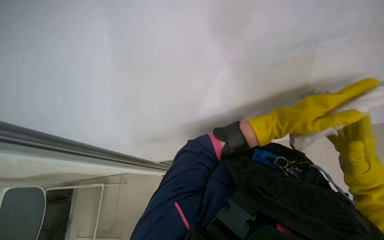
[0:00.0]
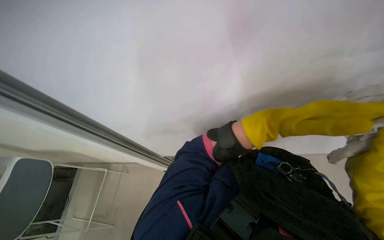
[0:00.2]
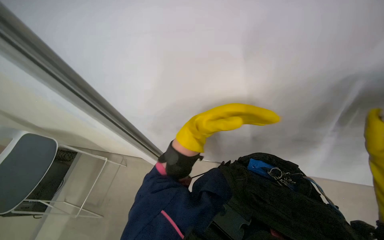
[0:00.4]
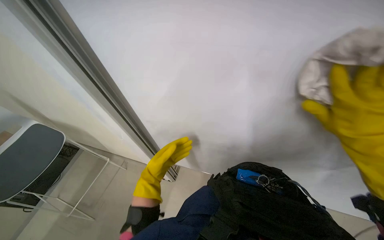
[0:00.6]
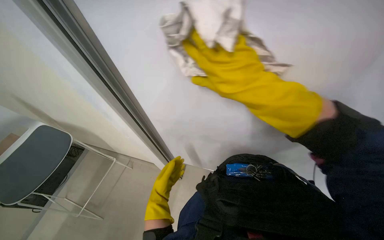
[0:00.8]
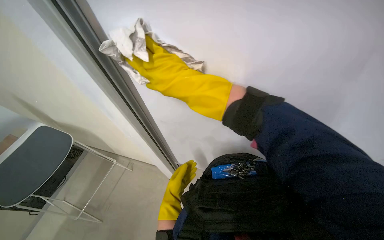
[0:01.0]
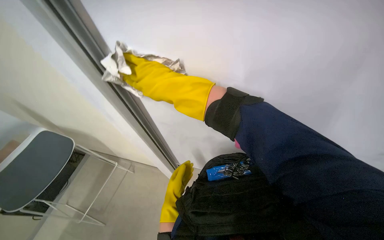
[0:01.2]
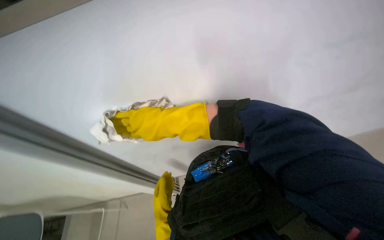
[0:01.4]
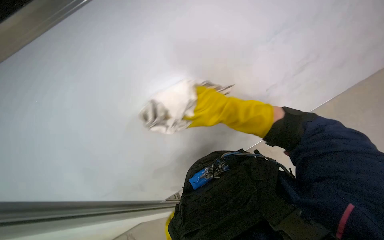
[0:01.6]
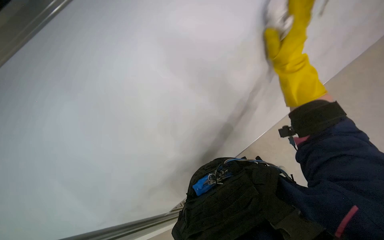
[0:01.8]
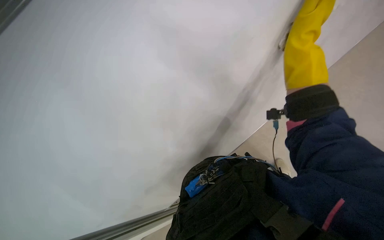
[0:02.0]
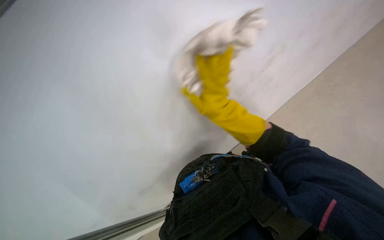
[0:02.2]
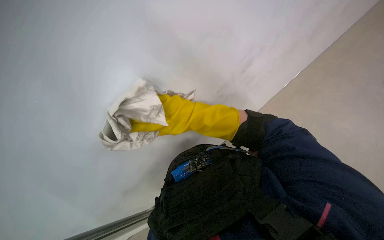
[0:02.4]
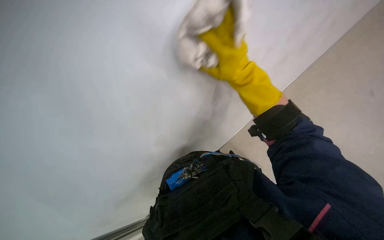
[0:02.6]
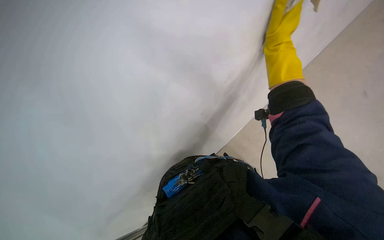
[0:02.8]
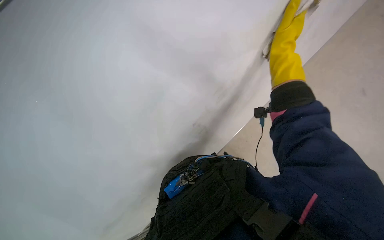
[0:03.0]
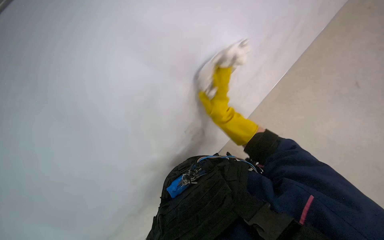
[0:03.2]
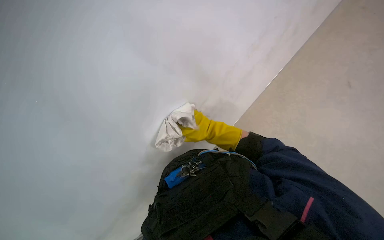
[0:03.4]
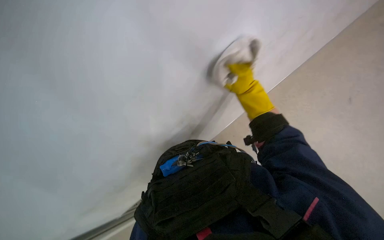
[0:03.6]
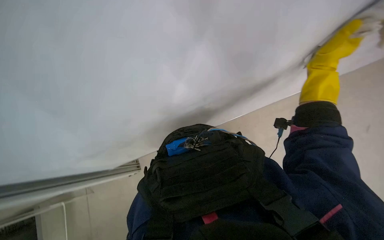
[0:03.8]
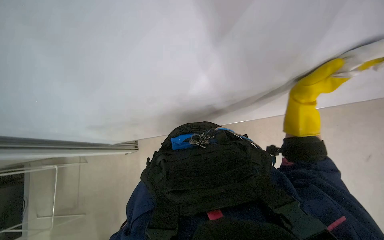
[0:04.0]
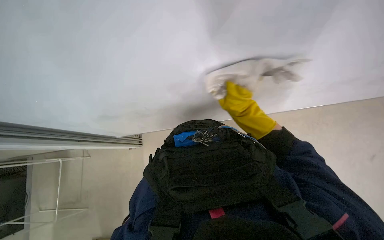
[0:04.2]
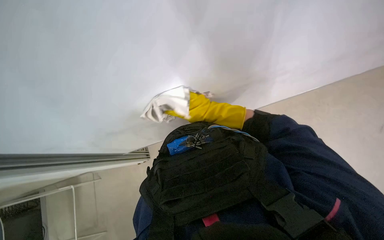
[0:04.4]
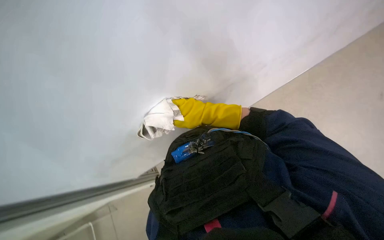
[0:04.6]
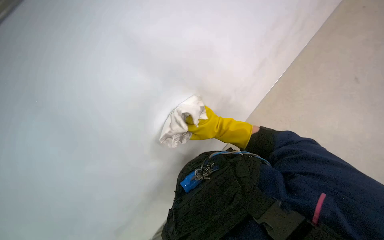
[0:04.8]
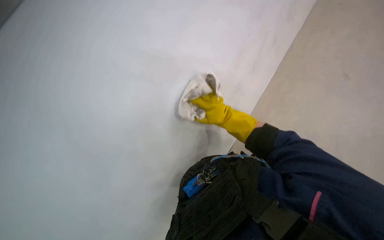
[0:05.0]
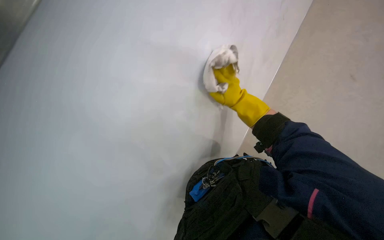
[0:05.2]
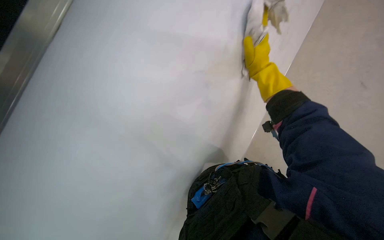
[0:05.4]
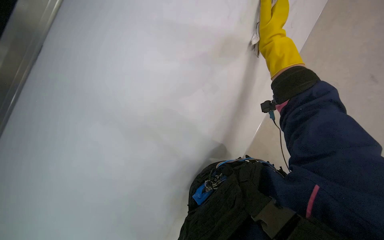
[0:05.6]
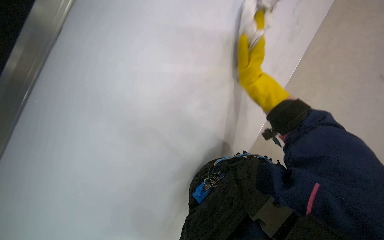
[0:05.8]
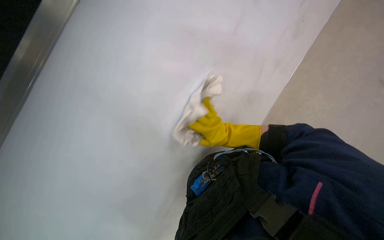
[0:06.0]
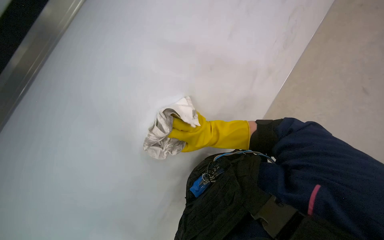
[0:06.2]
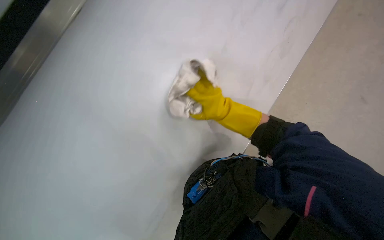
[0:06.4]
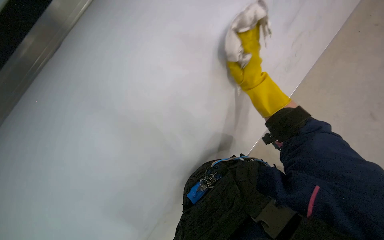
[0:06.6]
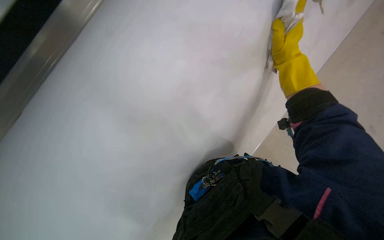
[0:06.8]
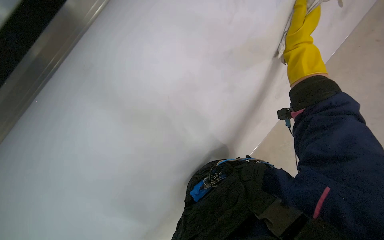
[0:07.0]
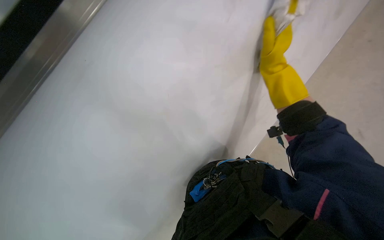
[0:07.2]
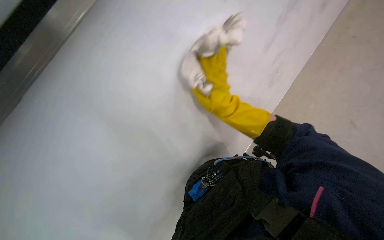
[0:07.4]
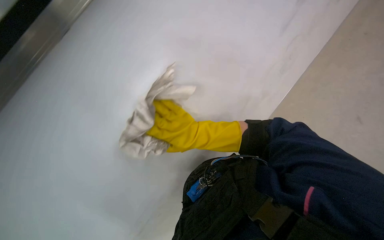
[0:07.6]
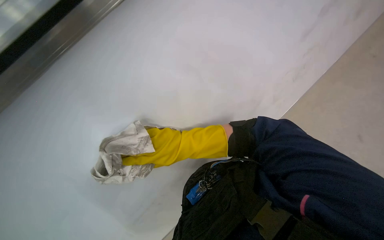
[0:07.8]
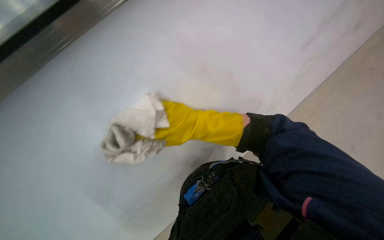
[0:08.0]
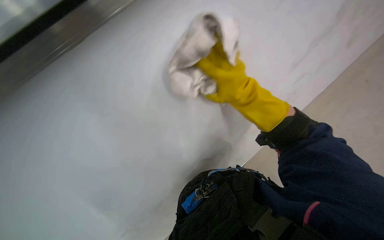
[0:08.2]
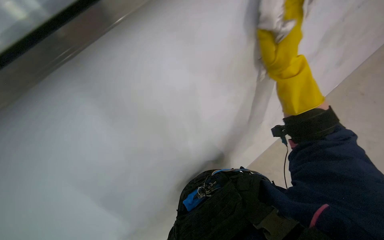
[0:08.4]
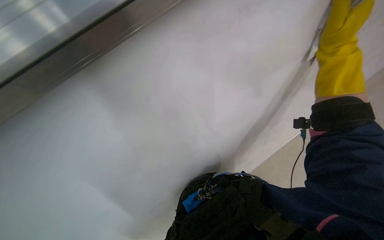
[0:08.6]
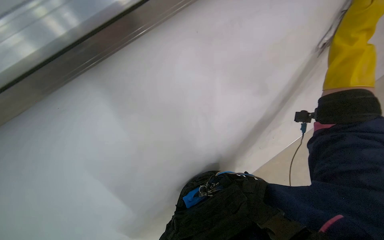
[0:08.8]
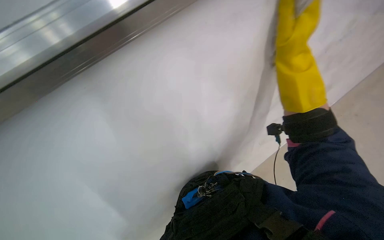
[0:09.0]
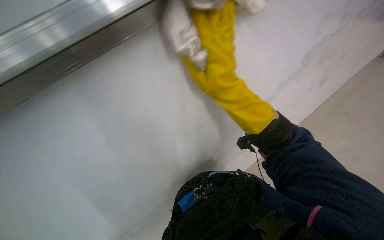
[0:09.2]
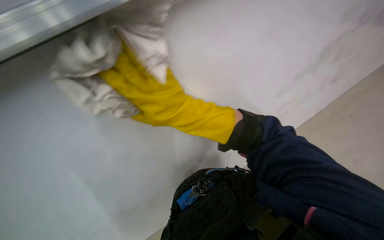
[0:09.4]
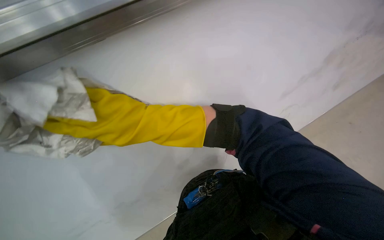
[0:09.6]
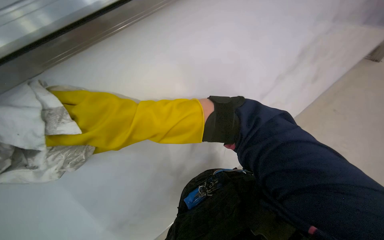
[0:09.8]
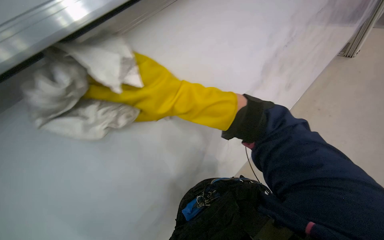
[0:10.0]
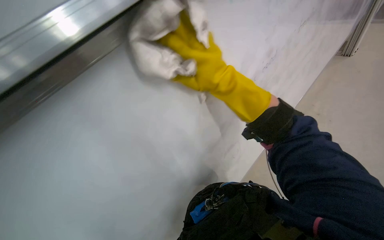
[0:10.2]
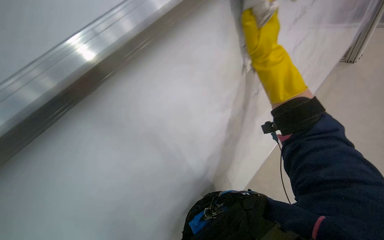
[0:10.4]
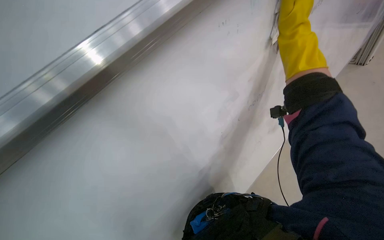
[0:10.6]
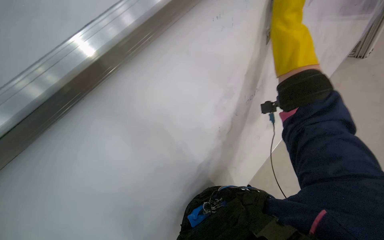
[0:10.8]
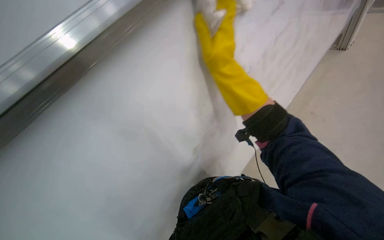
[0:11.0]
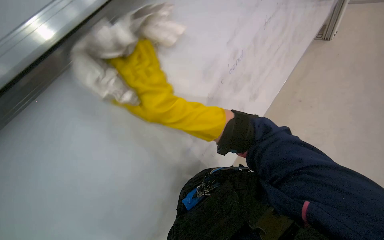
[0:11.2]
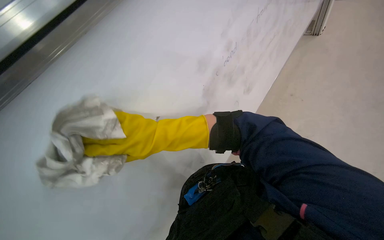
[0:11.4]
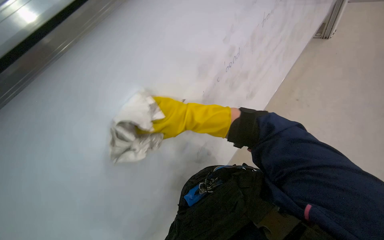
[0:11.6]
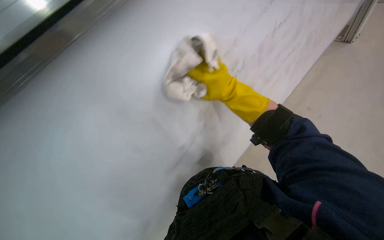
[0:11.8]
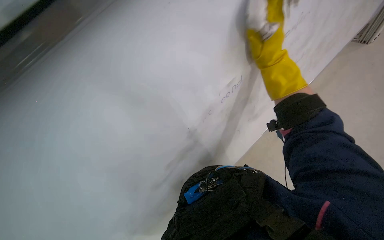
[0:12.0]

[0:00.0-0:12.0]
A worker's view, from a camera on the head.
Job: wiping surfaces.
The whole recording: Wiping a large whiteboard. The worker wipes a large whiteboard with a cloth.
0:00.0 to 0:01.6: The head turns to the right by about 35 degrees.
0:03.0 to 0:04.4: The camera sweeps to the left, by approximately 20 degrees. The view tilts approximately 15 degrees downward.
0:04.4 to 0:06.0: The view tips upward by about 15 degrees. The scene rotates counterclockwise by roughly 25 degrees.
0:06.0 to 0:07.6: The right hand moves to the left, about 10 cm.
0:07.6 to 0:09.0: The right hand is displaced to the right and up the picture by some 25 cm.
0:09.0 to 0:10.4: The right hand is displaced farther from the camera by approximately 10 cm, and goes to the left and returns, approximately 35 cm each way.
0:10.4 to 0:12.0: The right hand travels to the left and back again, about 35 cm each way.

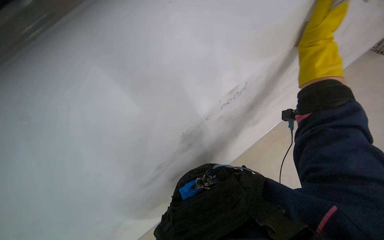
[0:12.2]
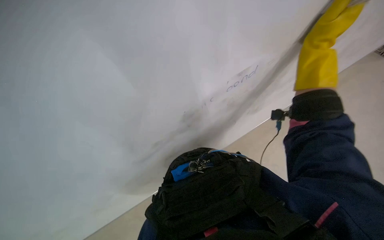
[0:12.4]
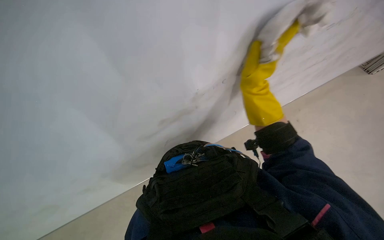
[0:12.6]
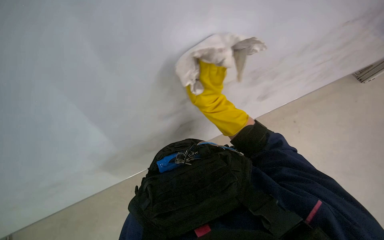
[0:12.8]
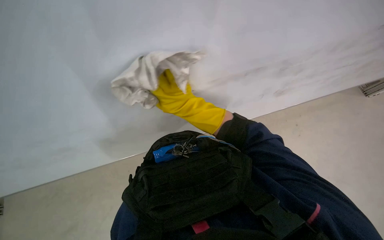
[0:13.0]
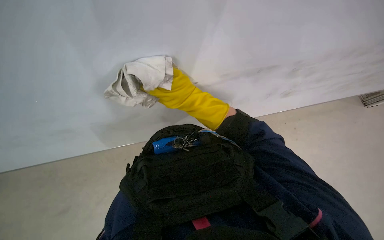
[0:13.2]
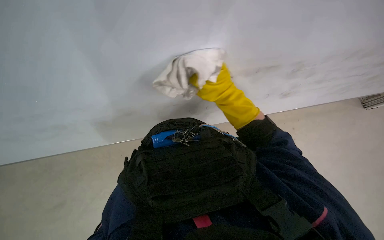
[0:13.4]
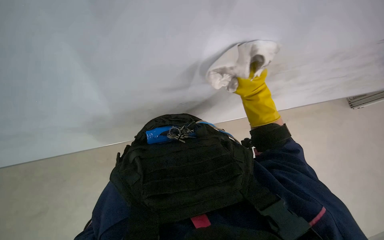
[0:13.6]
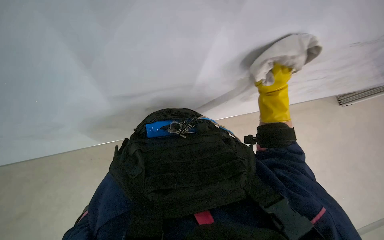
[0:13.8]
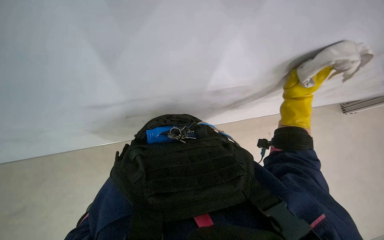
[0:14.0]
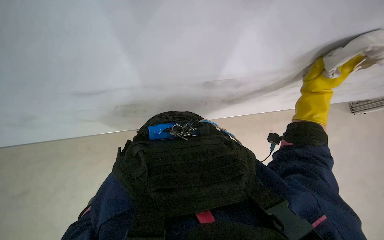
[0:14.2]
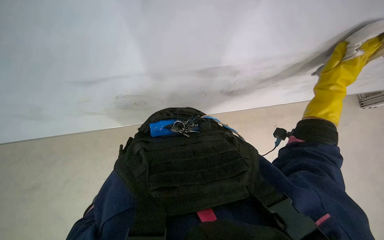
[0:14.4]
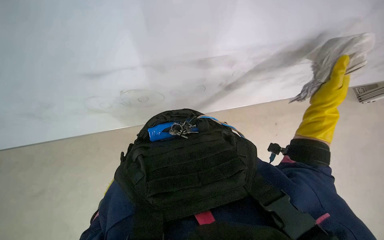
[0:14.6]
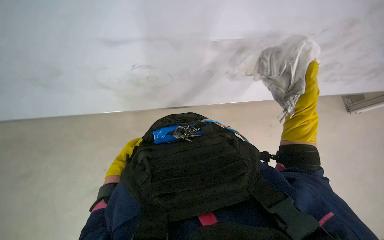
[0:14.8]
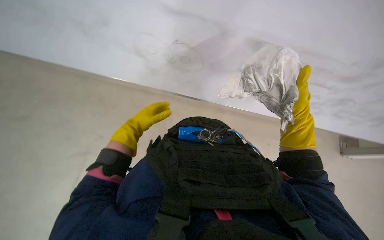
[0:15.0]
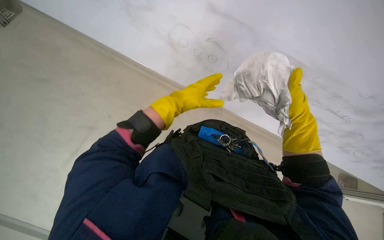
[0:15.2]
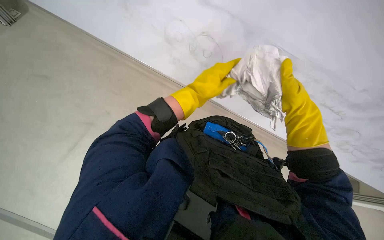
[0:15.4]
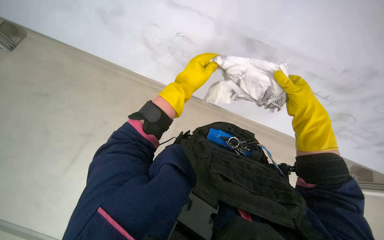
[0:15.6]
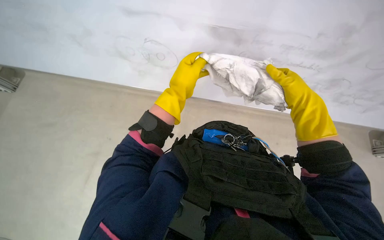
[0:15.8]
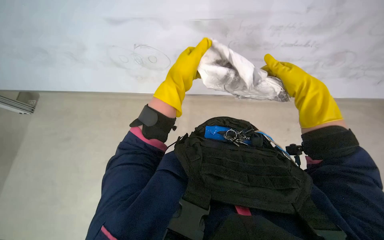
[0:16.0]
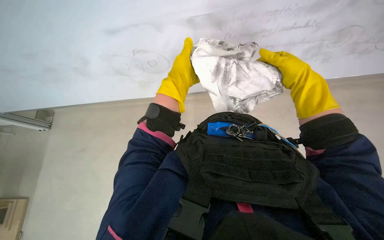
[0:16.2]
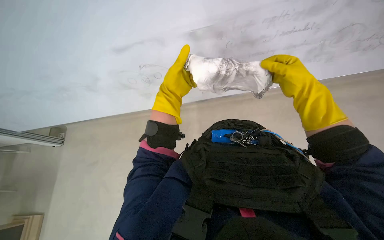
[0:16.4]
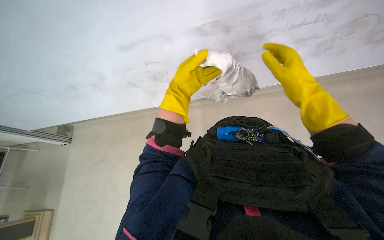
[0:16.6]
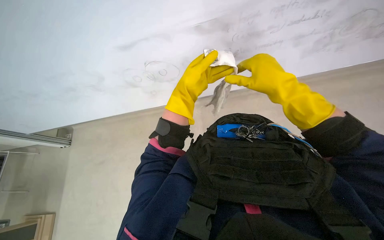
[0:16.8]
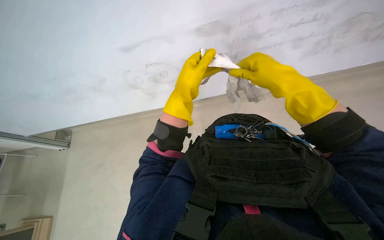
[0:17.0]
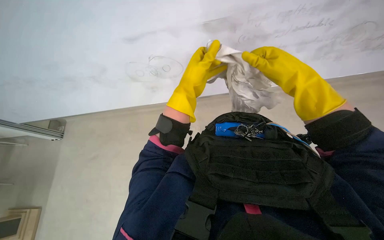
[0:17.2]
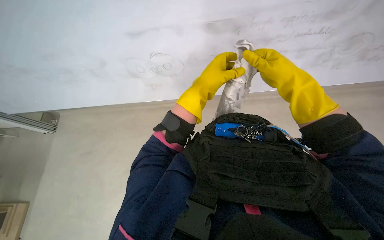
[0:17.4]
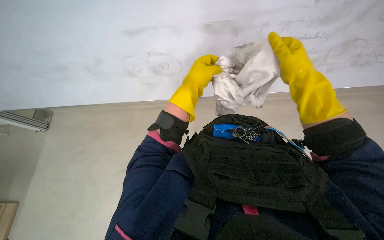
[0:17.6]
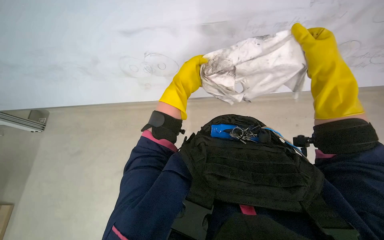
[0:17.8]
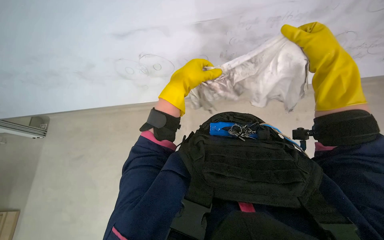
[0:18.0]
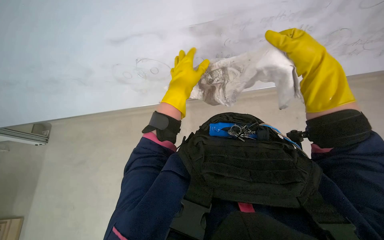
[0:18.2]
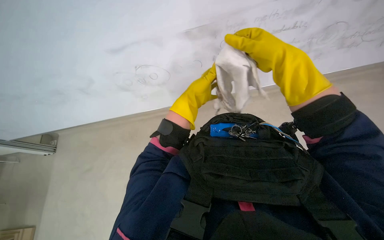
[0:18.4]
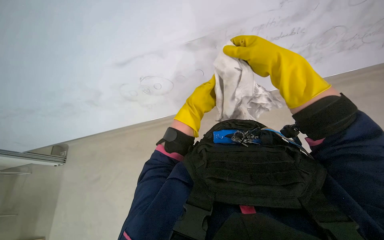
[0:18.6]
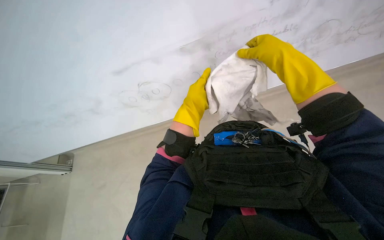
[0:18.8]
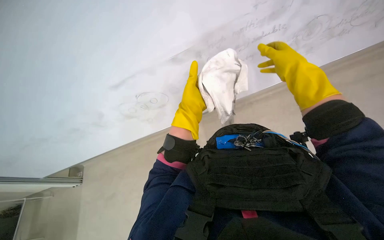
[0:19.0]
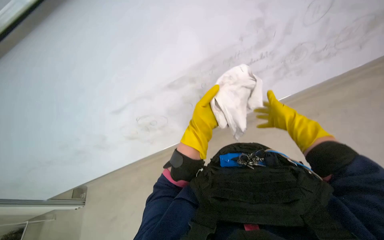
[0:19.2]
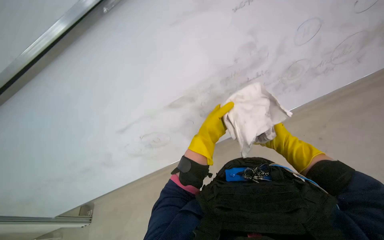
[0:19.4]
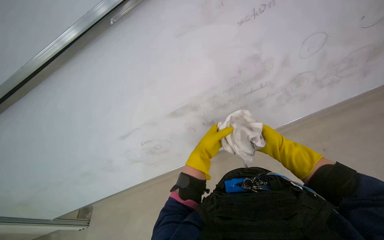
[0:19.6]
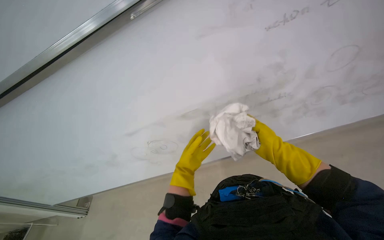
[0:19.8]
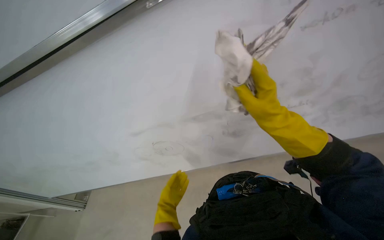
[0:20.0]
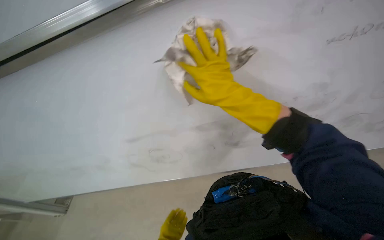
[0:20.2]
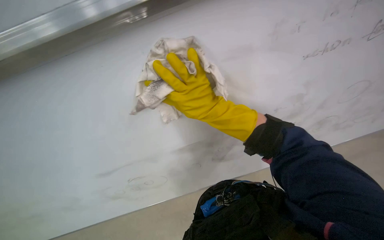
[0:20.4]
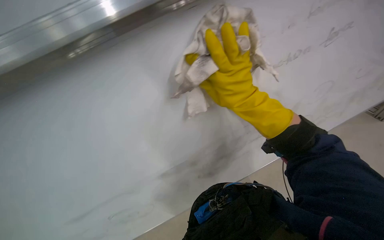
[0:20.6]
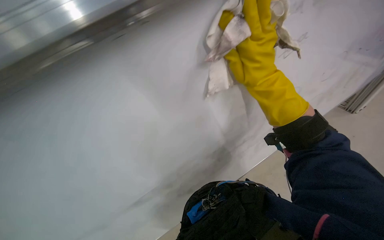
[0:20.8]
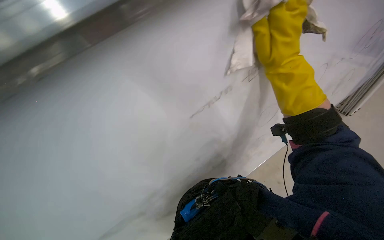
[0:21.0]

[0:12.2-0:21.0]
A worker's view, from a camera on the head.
Job: wiping surfaces.
The whole recording: Wiping a large whiteboard. The worker wipes a large whiteboard with a cloth.
0:12.2 to 0:13.6: The view tips downward by some 20 degrees. The right hand heads farther from the camera and down the picture, covering roughly 25 cm, and travels to the left and back again, some 35 cm each way.
0:15.2 to 0:16.6: The camera sweeps to the left, by some 20 degrees.
0:16.6 to 0:18.0: The hands are busy where they are.
0:18.0 to 0:19.6: The view tips upward by about 25 degrees. The right hand is displaced farther from the camera by roughly 20 cm.
0:19.6 to 0:21.0: The view swings about 25 degrees to the right.
